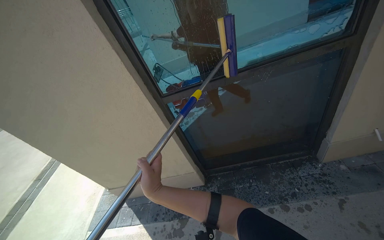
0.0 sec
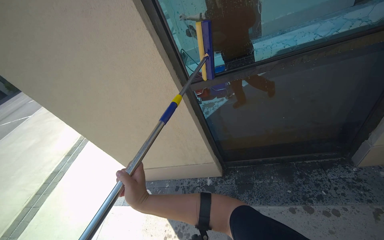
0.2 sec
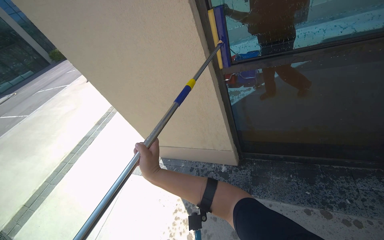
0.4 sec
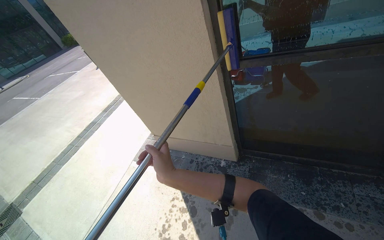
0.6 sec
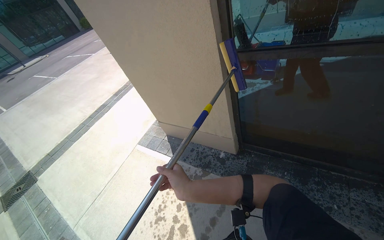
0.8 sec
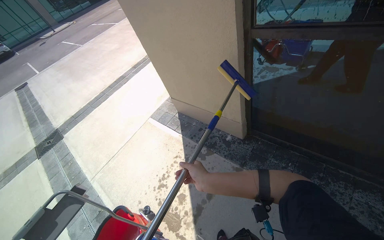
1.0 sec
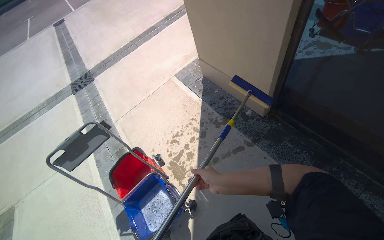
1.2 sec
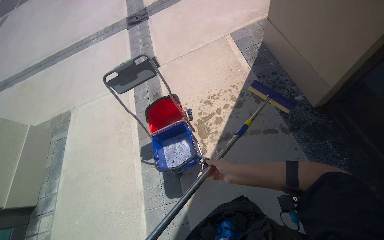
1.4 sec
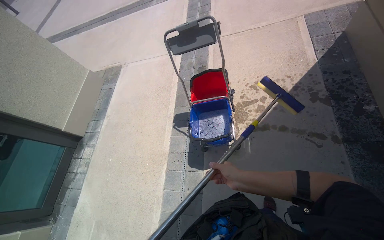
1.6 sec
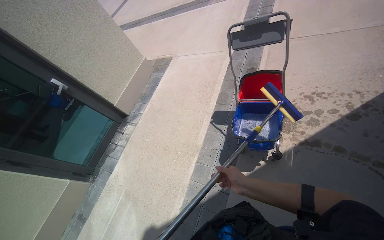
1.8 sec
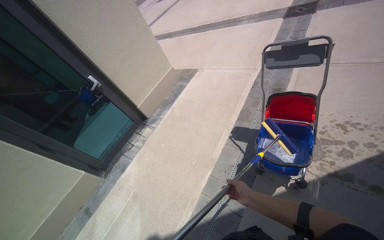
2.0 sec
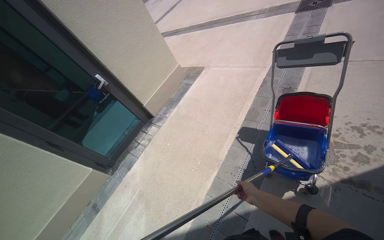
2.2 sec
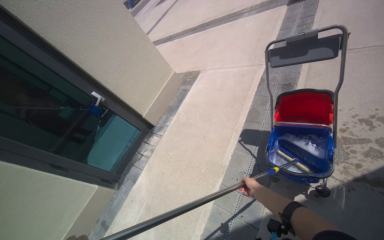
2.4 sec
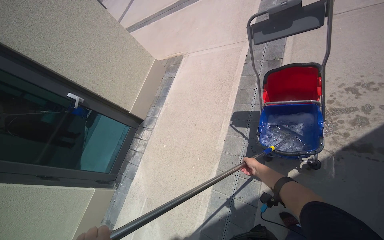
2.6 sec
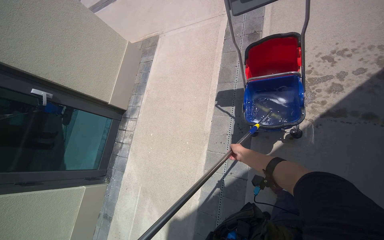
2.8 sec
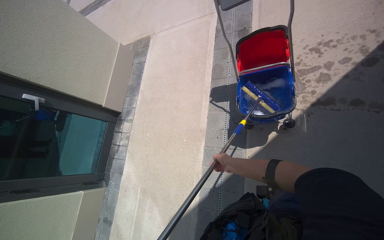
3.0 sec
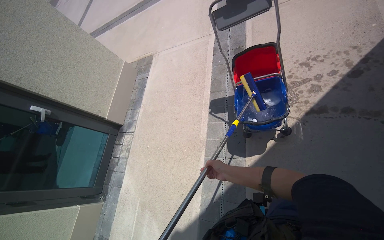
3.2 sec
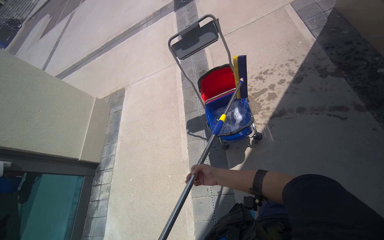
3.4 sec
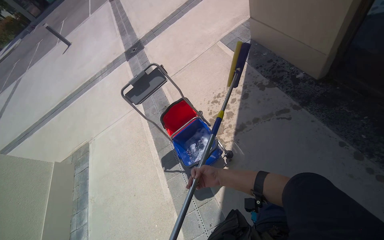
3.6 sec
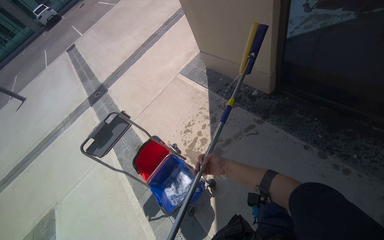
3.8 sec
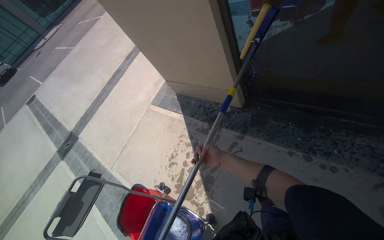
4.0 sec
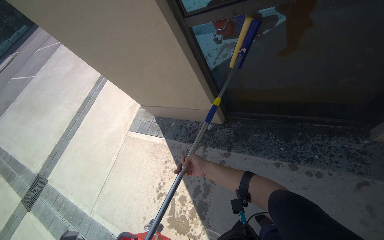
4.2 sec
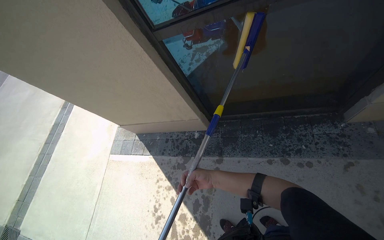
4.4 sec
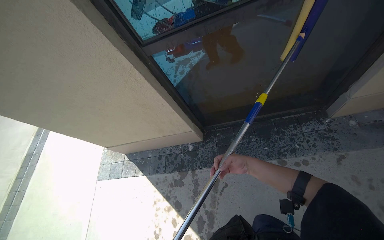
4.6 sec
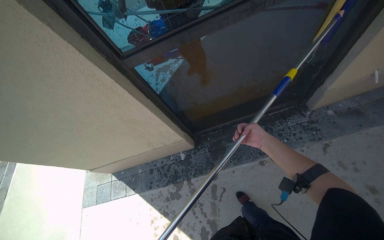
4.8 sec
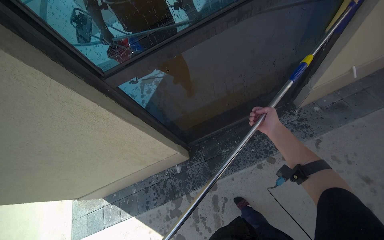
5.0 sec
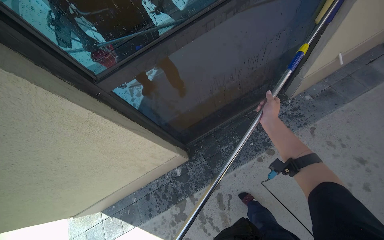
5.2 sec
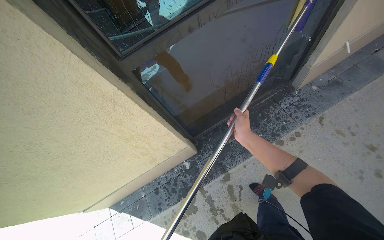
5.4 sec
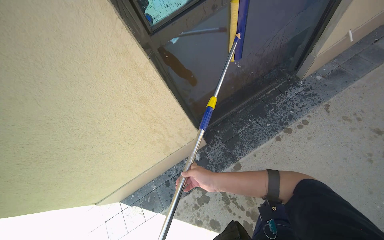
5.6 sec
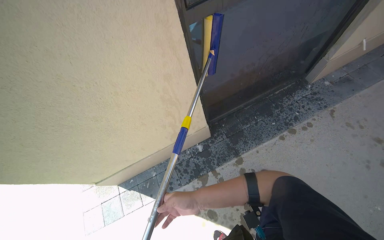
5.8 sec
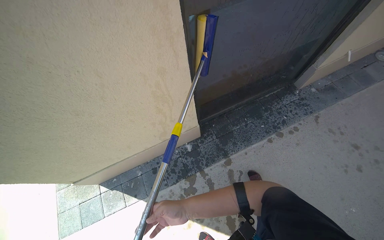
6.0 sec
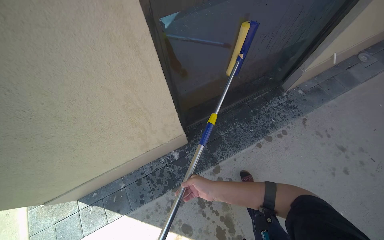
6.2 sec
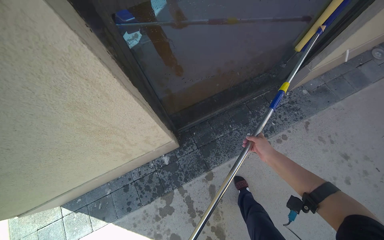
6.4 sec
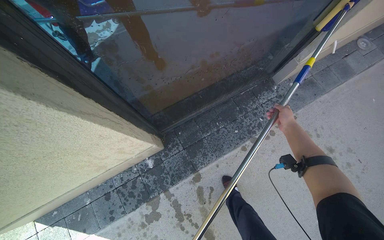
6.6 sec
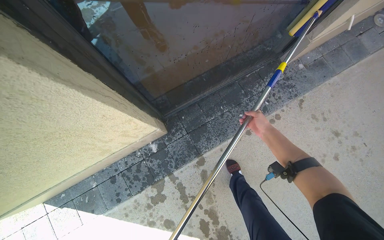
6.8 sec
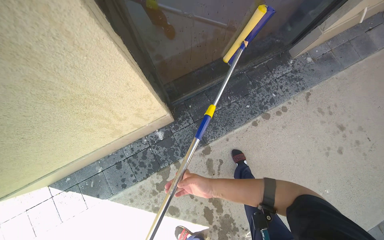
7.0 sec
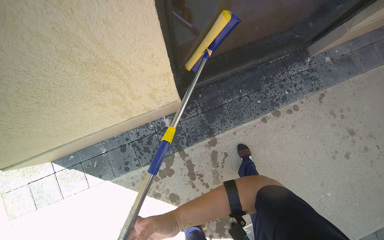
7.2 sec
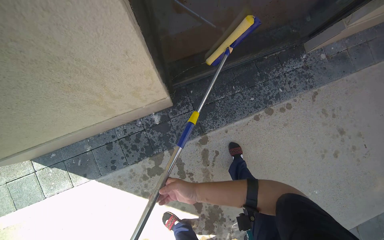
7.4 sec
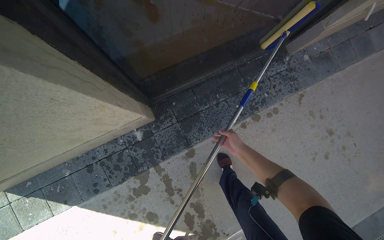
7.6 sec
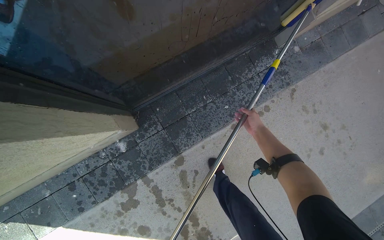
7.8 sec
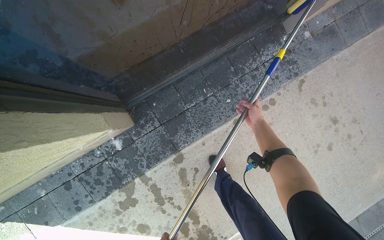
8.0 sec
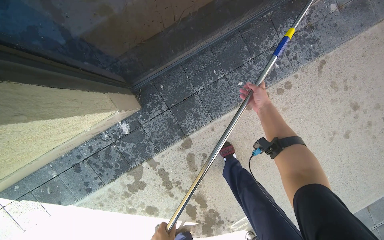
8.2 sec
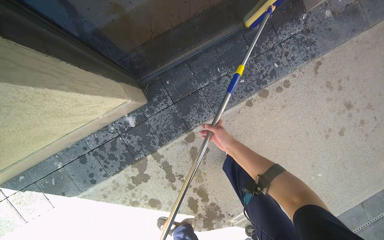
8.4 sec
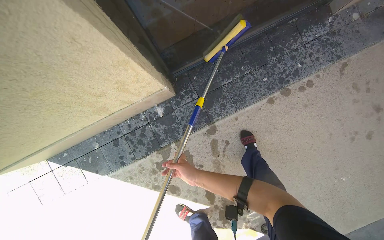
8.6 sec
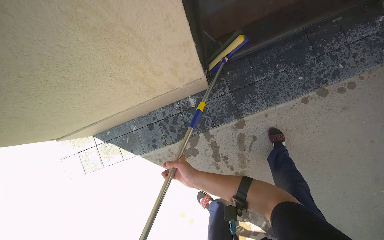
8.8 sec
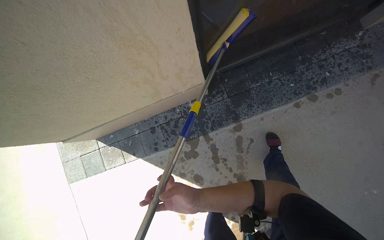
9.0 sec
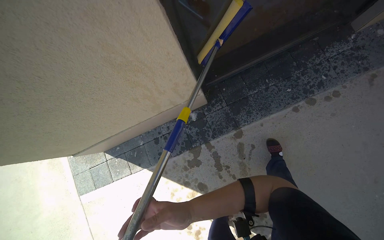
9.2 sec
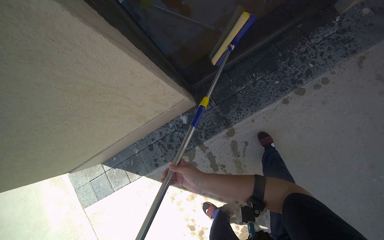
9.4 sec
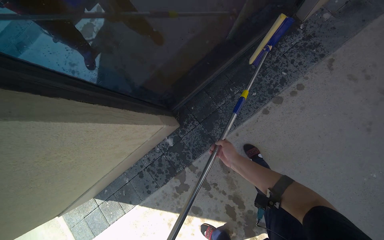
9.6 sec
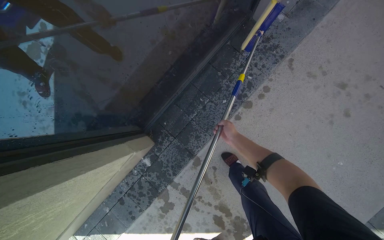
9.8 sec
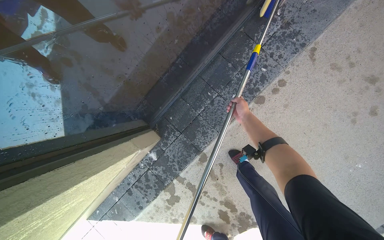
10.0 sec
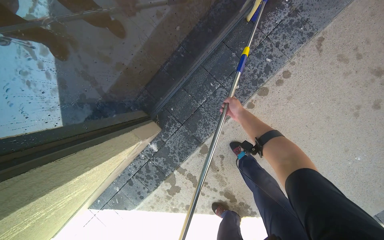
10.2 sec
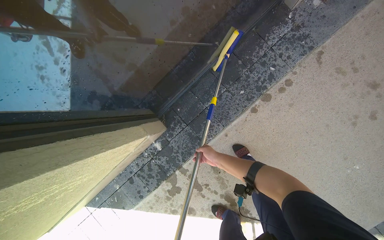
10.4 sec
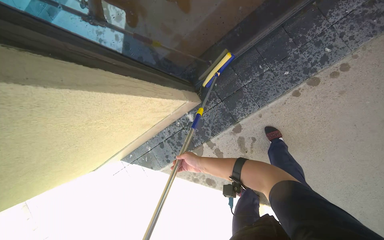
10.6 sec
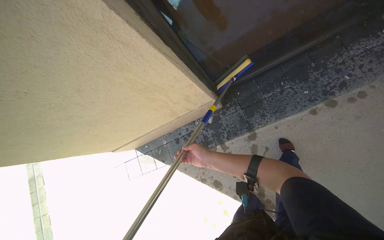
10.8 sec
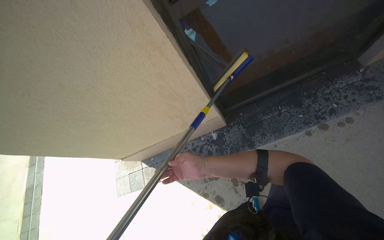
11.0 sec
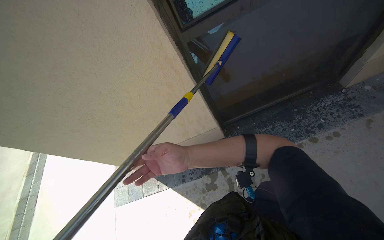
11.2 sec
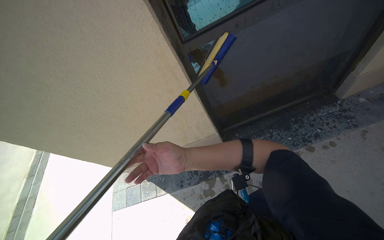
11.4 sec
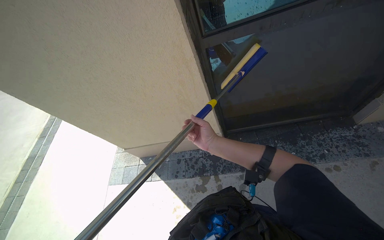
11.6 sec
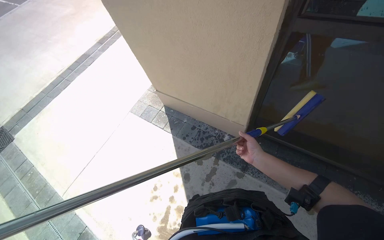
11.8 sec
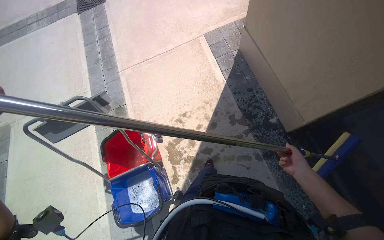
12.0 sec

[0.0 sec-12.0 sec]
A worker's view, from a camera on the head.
Job: cleaning kitchen.
The whole recording: Cleaning building windows. The worker scrubs the building windows with a long-handled squeegee, frequently dipping it into a bucket.
0.0 sec to 1.6 sec: The head turns to the left by roughly 90 degrees. The camera pitches downward, by about 55 degrees.
3.0 sec to 4.4 sec: The camera is carried approximately 70 cm. The wearer looks about 85 degrees further to the right. The wearer looks some 45 degrees further upward.
4.4 sec to 6.0 sec: The camera is carried some 60 cm. The wearer's head swings approximately 35 degrees to the right.
6.0 sec to 7.6 sec: The camera is carried about 50 cm. The camera pitches downward, by some 20 degrees.
7.6 sec to 9.0 sec: The right hand travels down the picture, to the left and nearer to the camera by approximately 60 cm.
9.0 sec to 10.4 sec: The camera is carried roughly 40 cm.
10.4 sec to 12.0 sec: The wearer moves some 80 cm. The wearer's head swings about 115 degrees to the left.

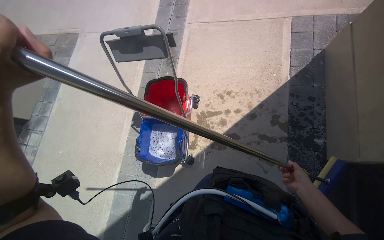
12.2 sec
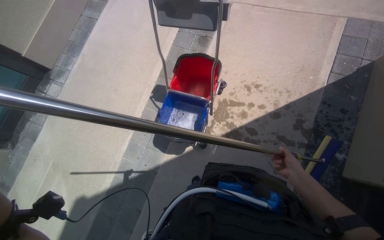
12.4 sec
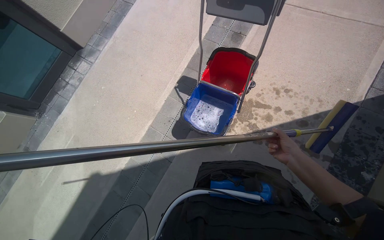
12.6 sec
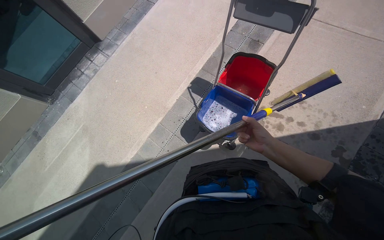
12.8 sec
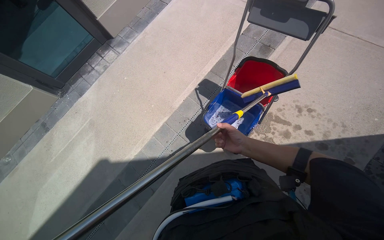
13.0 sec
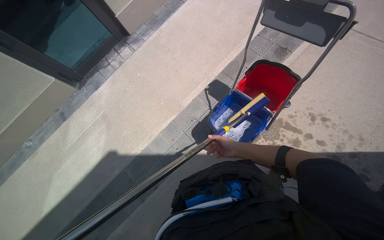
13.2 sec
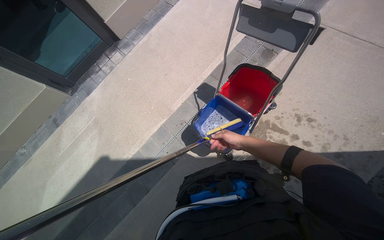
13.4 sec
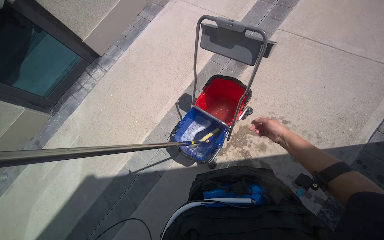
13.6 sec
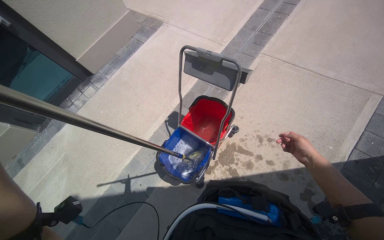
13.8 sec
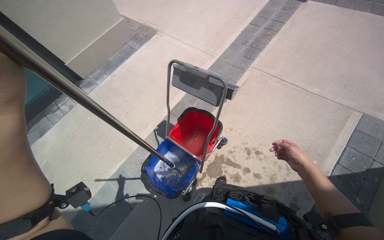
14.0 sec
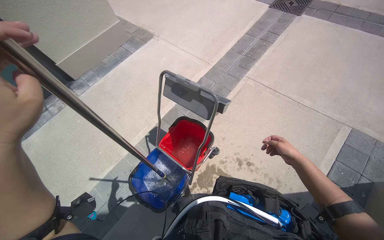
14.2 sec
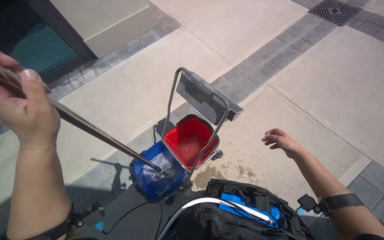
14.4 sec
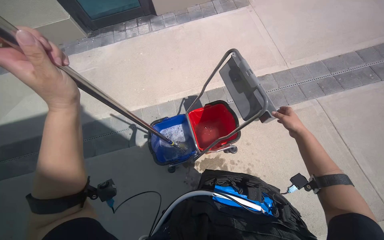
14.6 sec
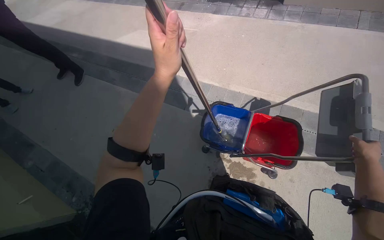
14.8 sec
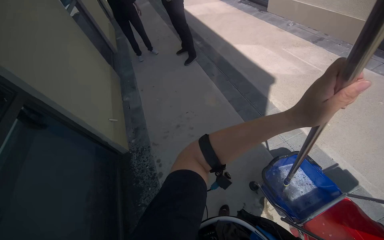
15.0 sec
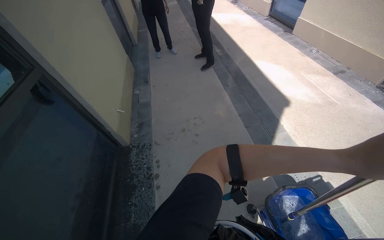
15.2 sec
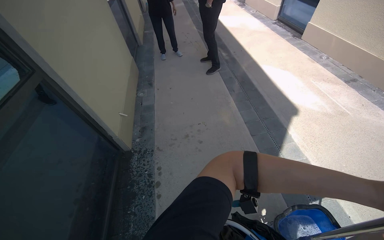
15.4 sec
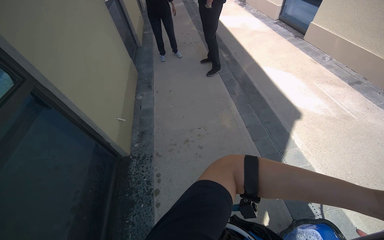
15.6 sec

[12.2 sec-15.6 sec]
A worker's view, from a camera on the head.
Job: cleaning kitchen.
The whole recording: Cleaning building windows. The worker scrubs the building windows with a long-handled squeegee, frequently dipping it into a bucket.
12.2 sec to 13.8 sec: The scene turns approximately 30 degrees clockwise in the picture.
13.8 sec to 15.6 sec: The head rotates roughly 90 degrees to the left.

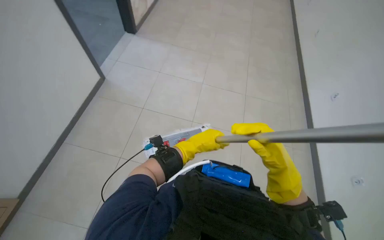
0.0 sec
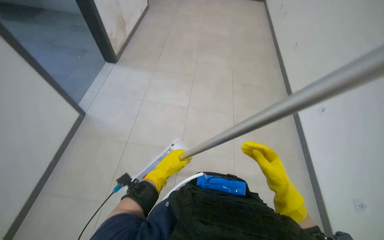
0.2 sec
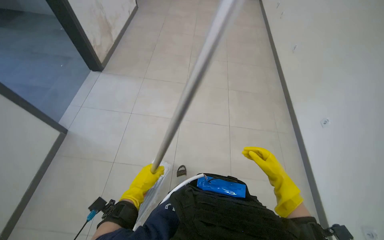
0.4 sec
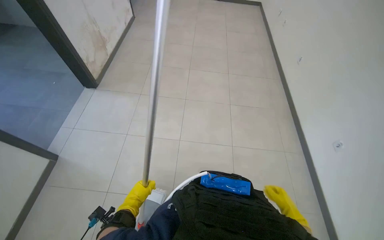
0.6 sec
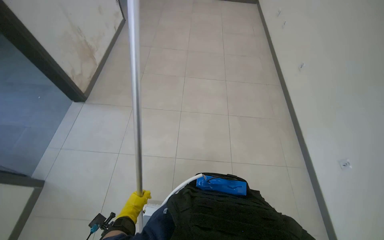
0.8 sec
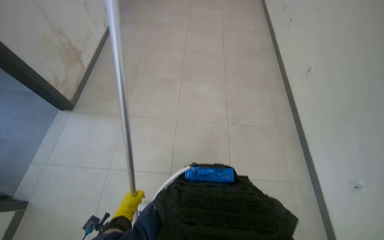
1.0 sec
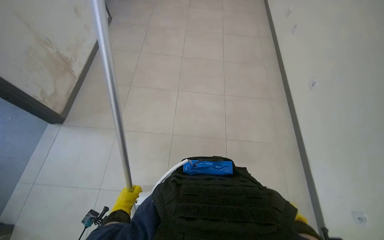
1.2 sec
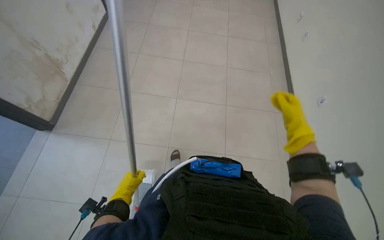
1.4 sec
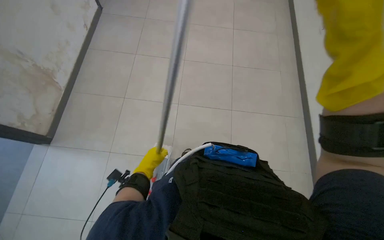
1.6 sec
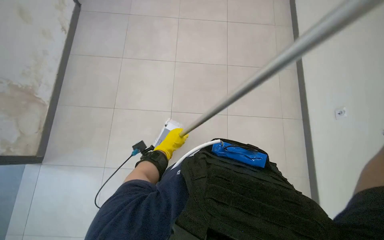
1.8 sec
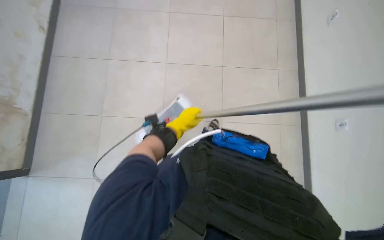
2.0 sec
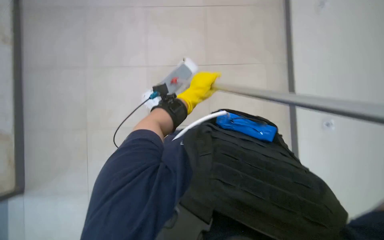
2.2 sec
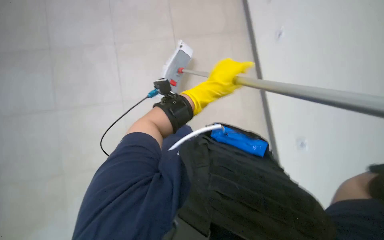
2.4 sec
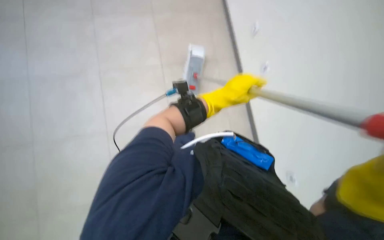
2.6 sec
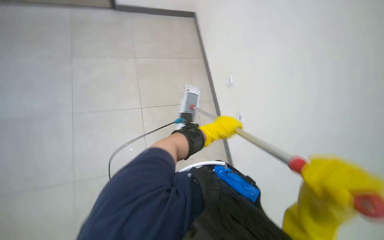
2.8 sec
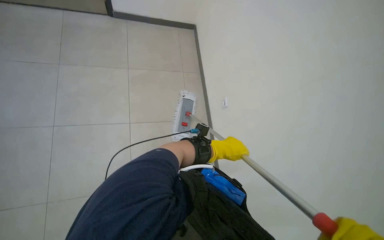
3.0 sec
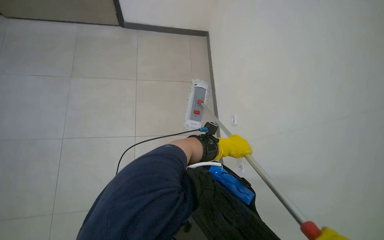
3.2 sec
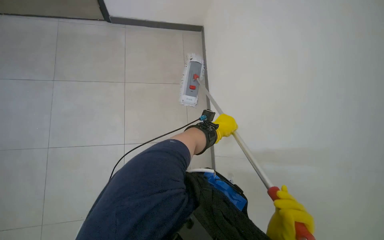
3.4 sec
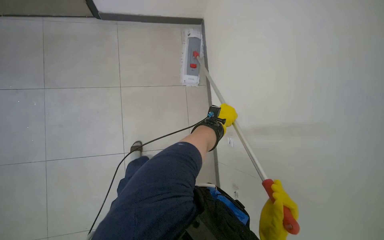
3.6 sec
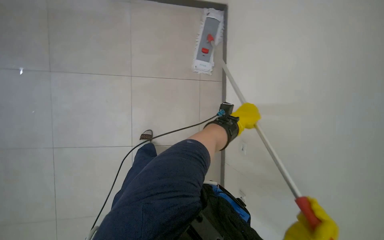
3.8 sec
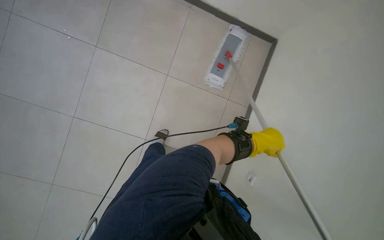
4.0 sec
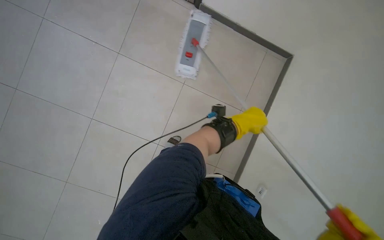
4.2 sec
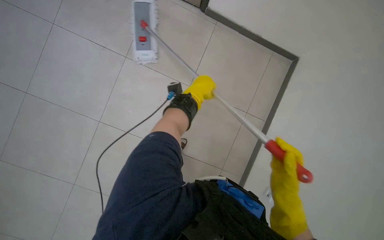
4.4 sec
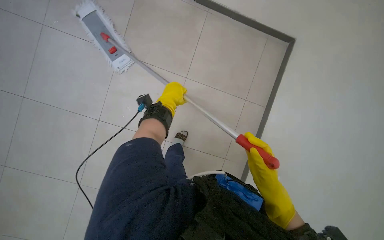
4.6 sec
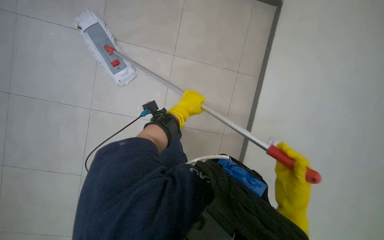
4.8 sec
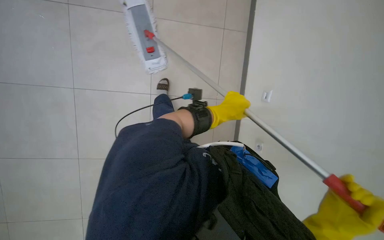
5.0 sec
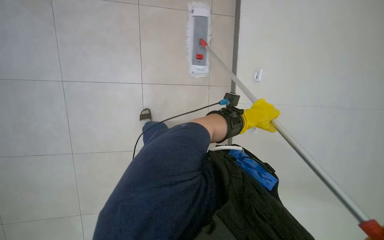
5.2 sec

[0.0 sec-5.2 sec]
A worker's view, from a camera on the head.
Job: mopping floor.
The whole recording: Mopping tiled floor. The worker prepares the mop, then mops the tiled floor, periodically cleaning and reattaching the mop head.
0.0 sec to 1.8 sec: The wearer's head swings some 35 degrees to the right. The left hand travels to the left and back again, about 15 cm each way.
1.8 sec to 3.4 sec: The left hand travels to the right by some 15 cm.
